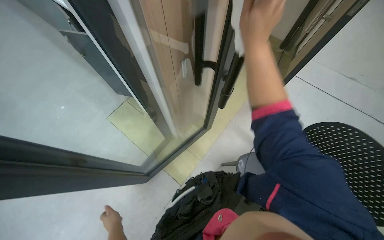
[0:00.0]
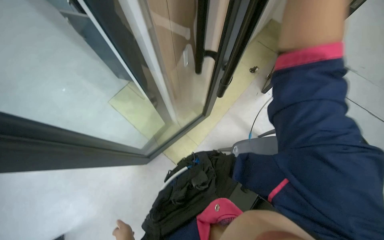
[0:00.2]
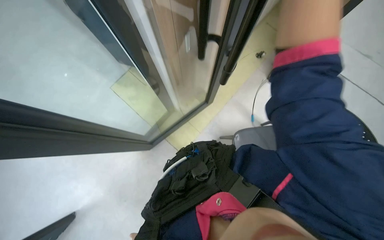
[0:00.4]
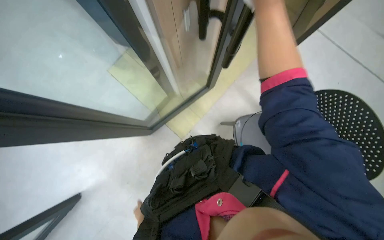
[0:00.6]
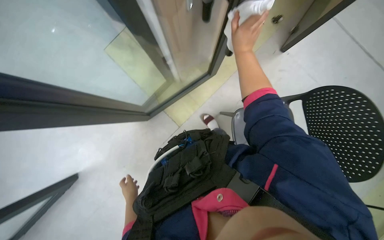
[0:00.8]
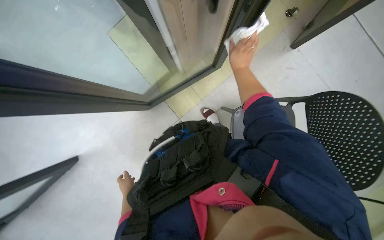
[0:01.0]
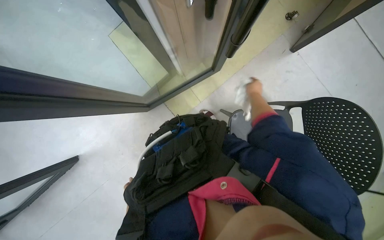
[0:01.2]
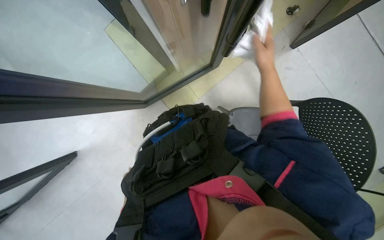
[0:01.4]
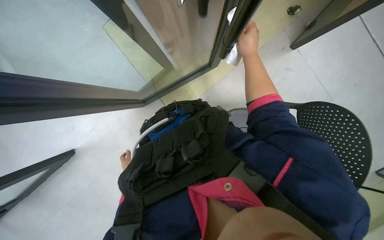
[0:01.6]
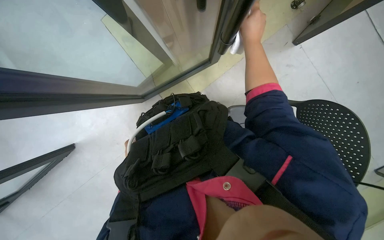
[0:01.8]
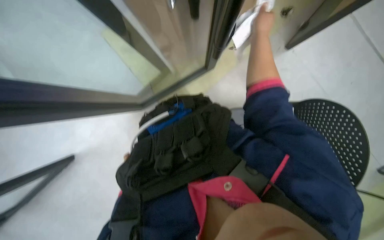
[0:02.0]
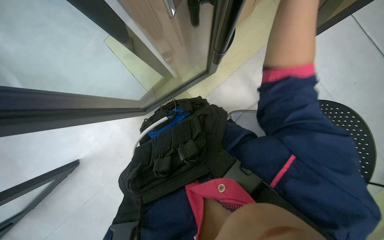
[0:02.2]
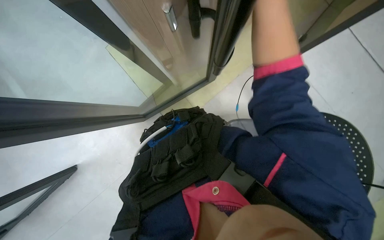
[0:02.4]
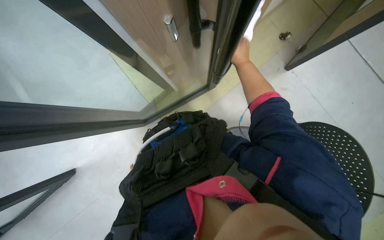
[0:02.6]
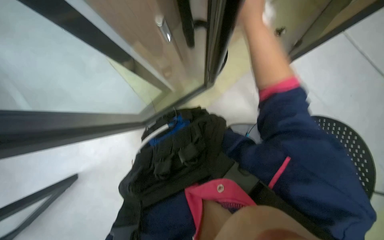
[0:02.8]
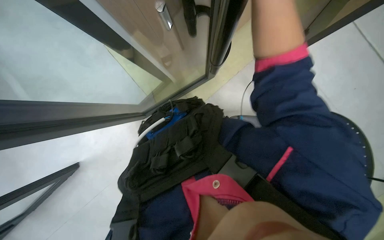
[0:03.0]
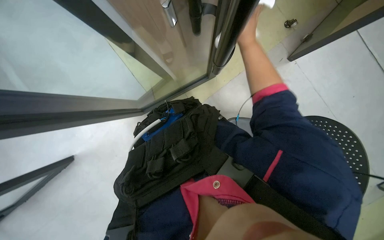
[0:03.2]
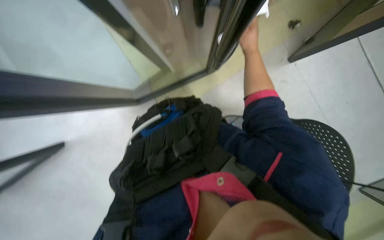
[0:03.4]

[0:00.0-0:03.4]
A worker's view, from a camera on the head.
Job: wiping surfaces.
The whole recording: Wiping glass partition. The worker sprays and wipes the glass partition with a cloth.
0:00.0 to 0:01.6: The camera pitches downward, by some 30 degrees. The right hand heads farther from the camera, covering roughly 20 cm.

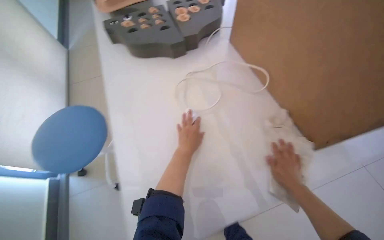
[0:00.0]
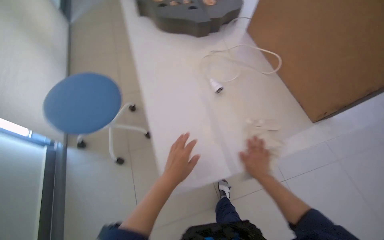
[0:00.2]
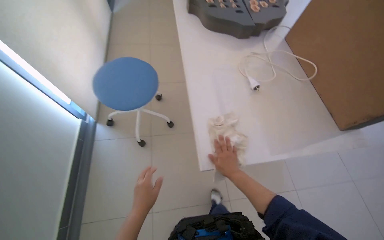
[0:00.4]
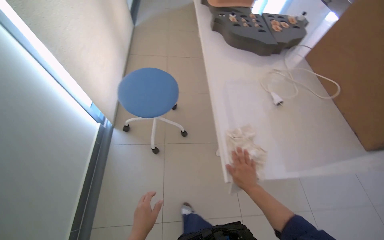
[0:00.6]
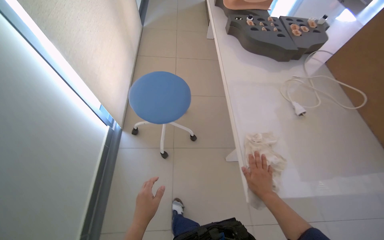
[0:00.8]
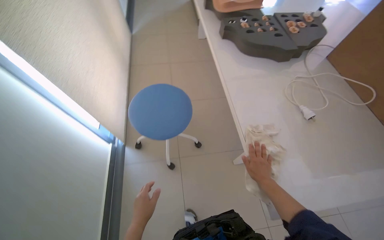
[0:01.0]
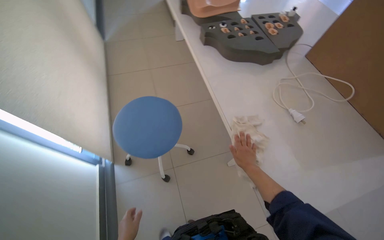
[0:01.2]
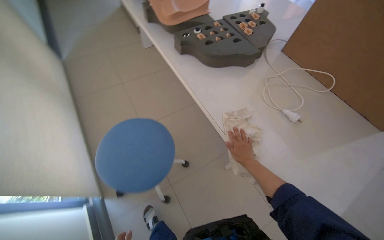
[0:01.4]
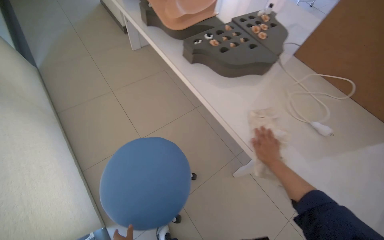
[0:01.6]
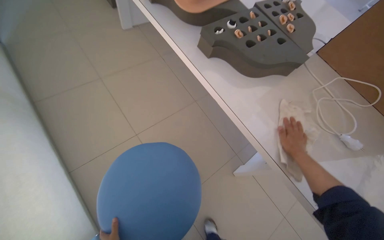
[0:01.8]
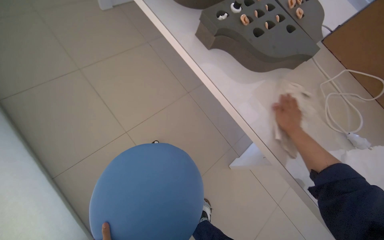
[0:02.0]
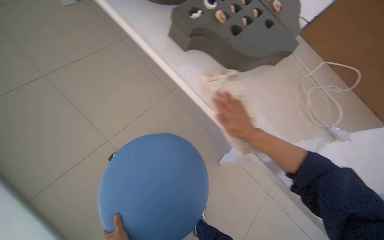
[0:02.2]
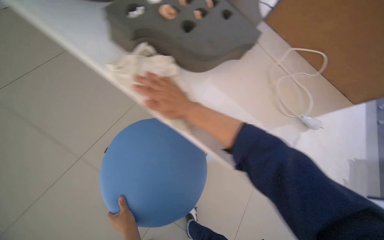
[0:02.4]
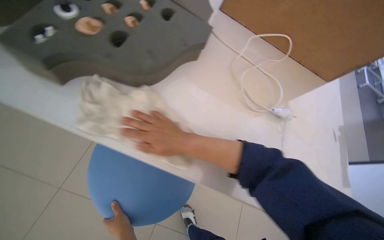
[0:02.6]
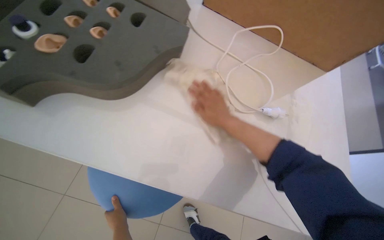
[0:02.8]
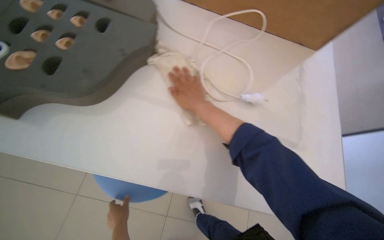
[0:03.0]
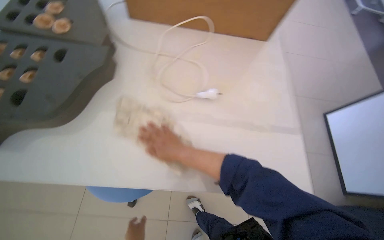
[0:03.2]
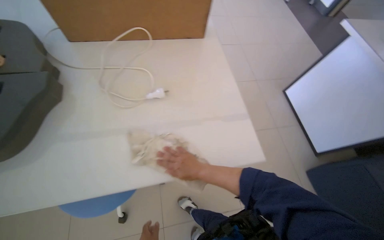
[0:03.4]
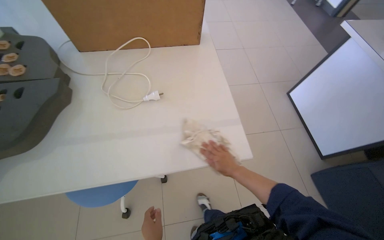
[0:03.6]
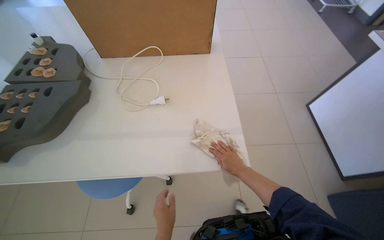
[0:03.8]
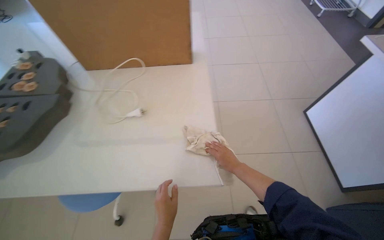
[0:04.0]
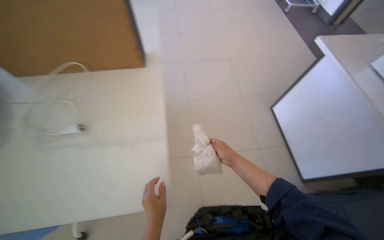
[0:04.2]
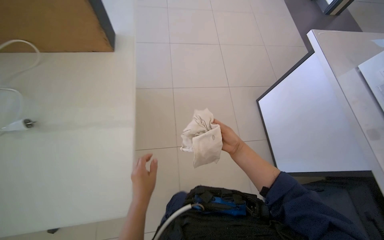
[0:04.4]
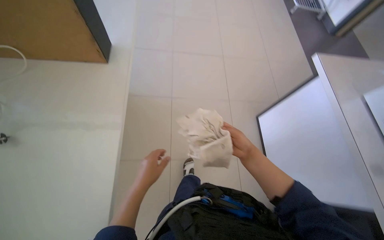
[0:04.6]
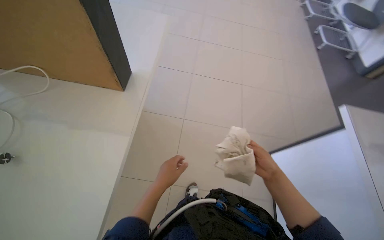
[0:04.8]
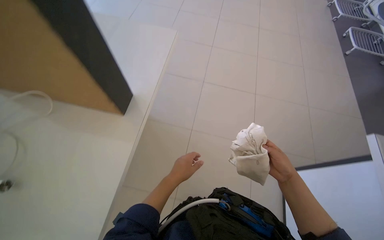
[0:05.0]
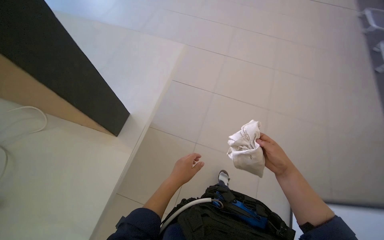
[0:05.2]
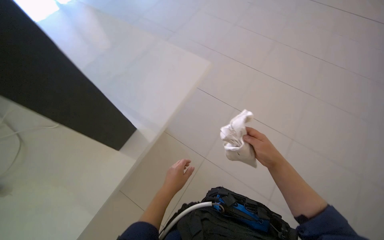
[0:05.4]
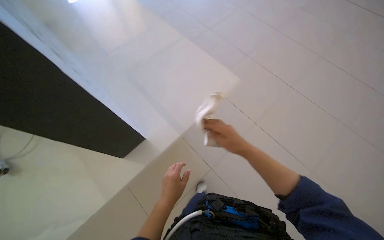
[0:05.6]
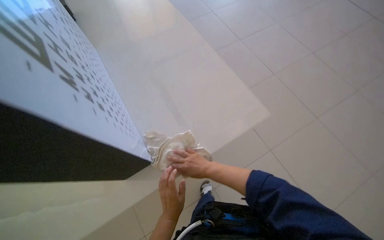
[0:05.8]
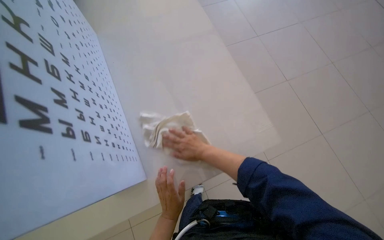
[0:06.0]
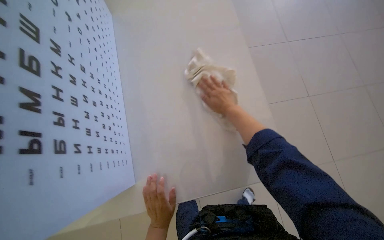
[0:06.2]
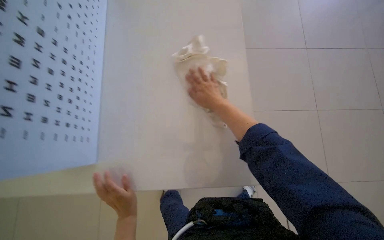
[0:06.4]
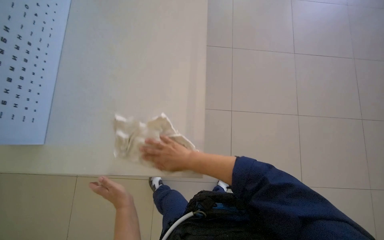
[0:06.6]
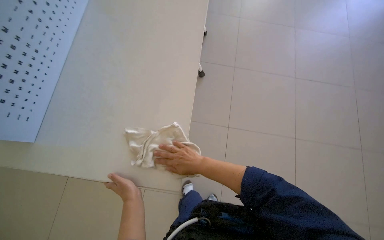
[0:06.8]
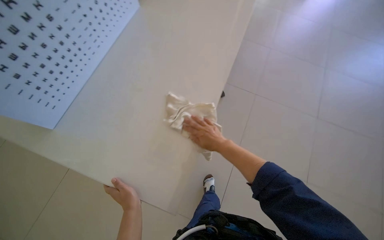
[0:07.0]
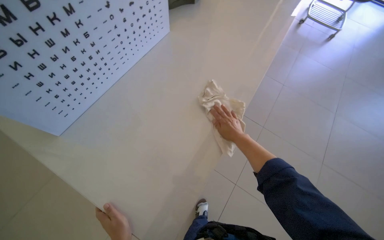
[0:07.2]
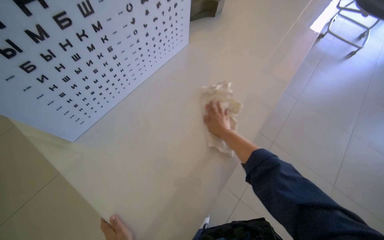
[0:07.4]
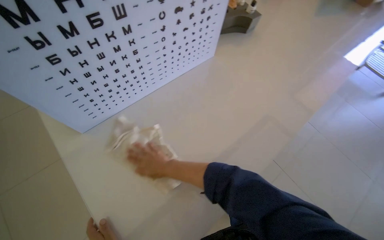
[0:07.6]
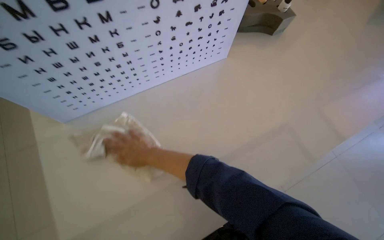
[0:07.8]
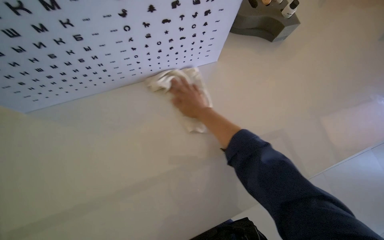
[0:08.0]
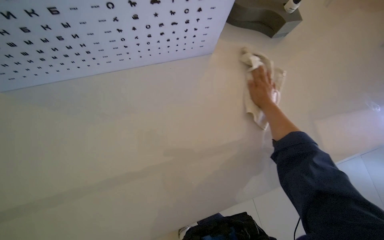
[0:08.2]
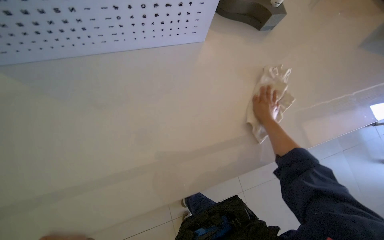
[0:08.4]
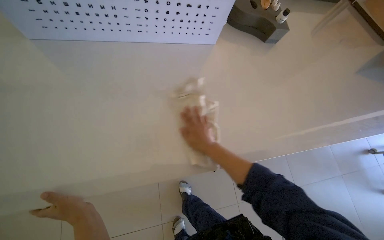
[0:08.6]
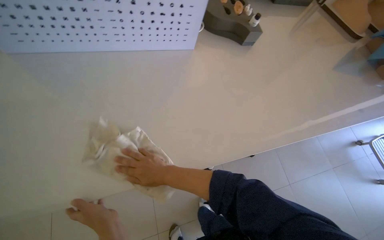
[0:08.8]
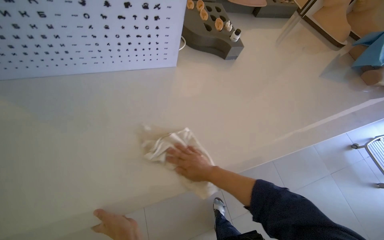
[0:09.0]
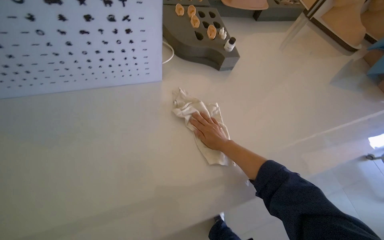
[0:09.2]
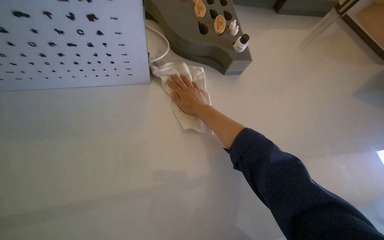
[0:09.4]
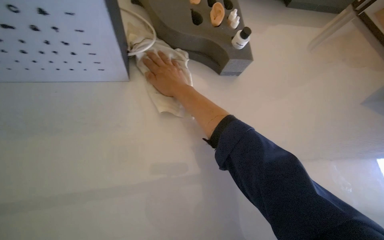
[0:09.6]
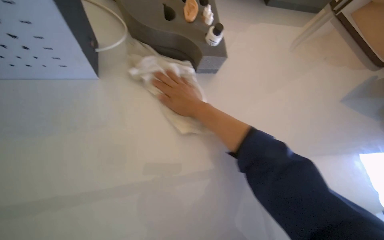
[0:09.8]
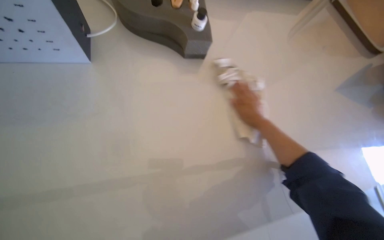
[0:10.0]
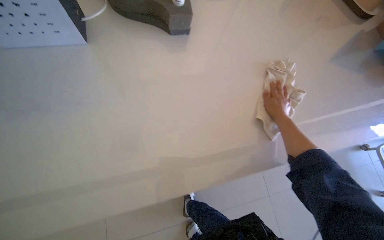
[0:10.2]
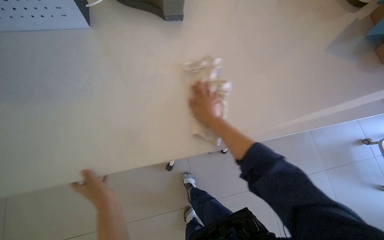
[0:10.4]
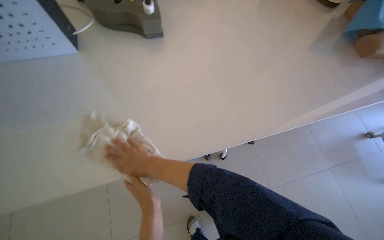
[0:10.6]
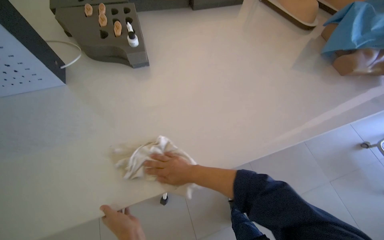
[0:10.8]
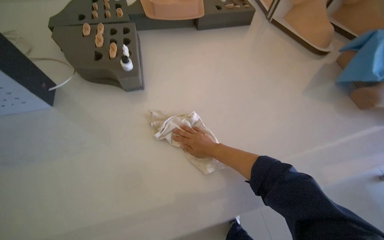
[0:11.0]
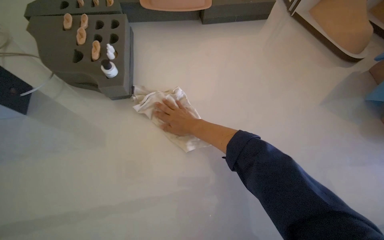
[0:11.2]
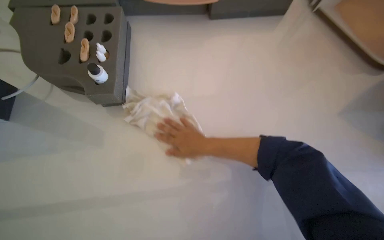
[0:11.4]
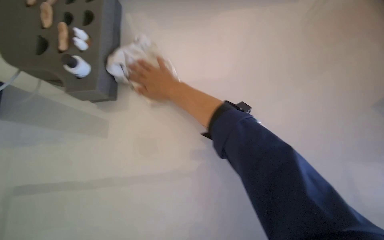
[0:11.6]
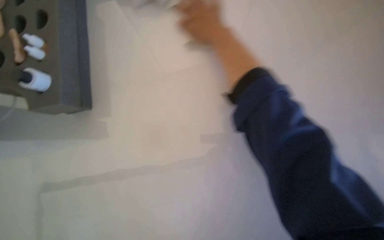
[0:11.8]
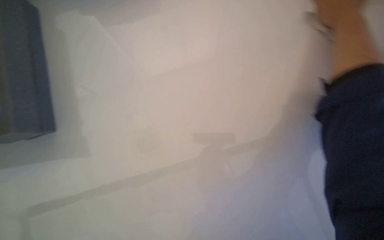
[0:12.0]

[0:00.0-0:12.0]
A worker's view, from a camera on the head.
Job: wiping surfaces.
The whole recording: Wiping white desk surface. The worker wipes the white desk surface with a cloth.
0:00.0 to 0:01.6: The head travels approximately 60 cm. The view swings roughly 15 degrees to the right.
0:01.6 to 0:03.0: The head turns to the right by about 35 degrees. The view tilts about 25 degrees downward.
0:03.0 to 0:04.4: The camera is carried to the right, approximately 60 cm.
0:04.4 to 0:06.0: The camera travels approximately 40 cm. The view swings about 20 degrees to the left. The camera pitches upward, by roughly 20 degrees.
0:06.0 to 0:07.6: The head turns to the left by some 20 degrees.
0:07.6 to 0:09.0: The scene turns about 30 degrees clockwise in the picture.
0:09.0 to 0:10.4: The camera is carried to the right, roughly 50 cm.
0:10.4 to 0:12.0: The wearer moves about 40 cm. The camera is aimed about 15 degrees further to the left.

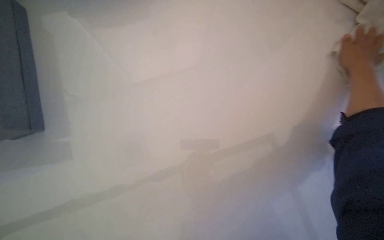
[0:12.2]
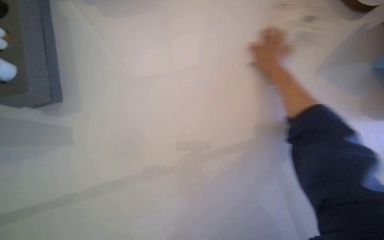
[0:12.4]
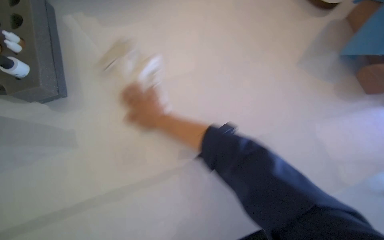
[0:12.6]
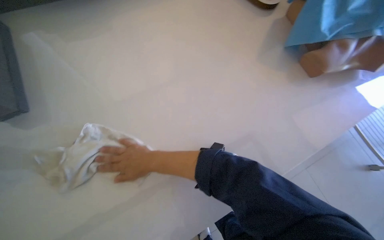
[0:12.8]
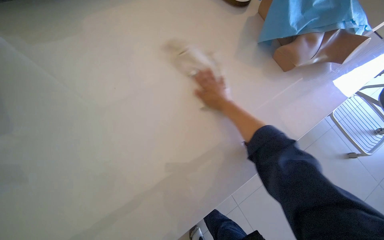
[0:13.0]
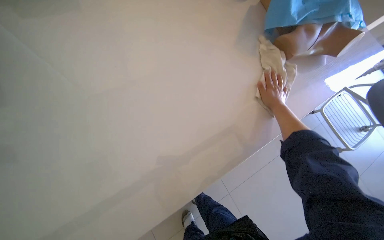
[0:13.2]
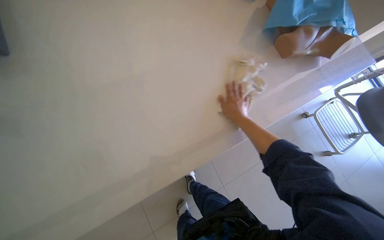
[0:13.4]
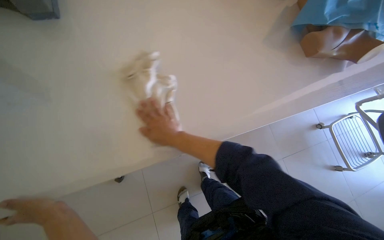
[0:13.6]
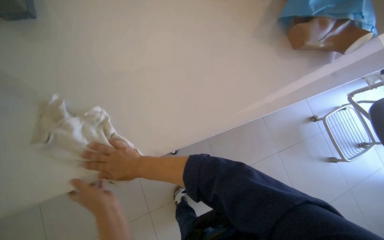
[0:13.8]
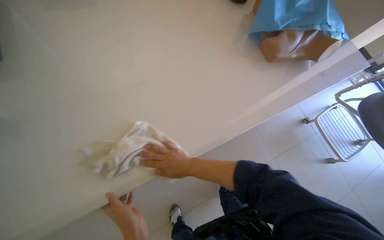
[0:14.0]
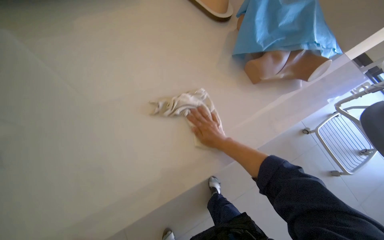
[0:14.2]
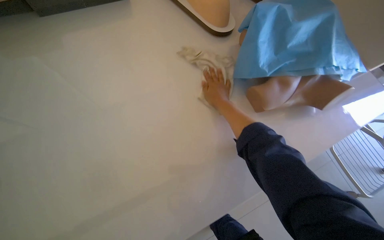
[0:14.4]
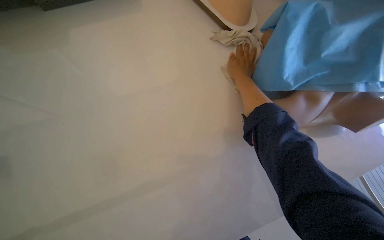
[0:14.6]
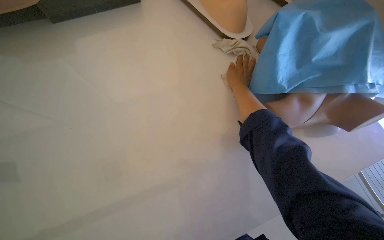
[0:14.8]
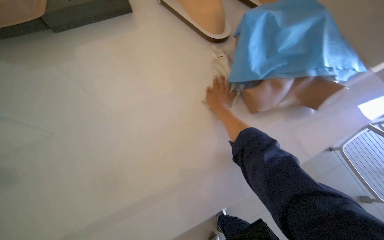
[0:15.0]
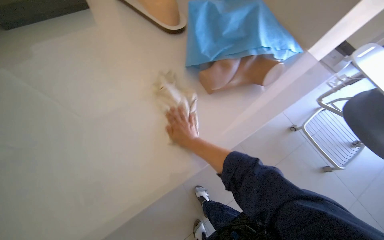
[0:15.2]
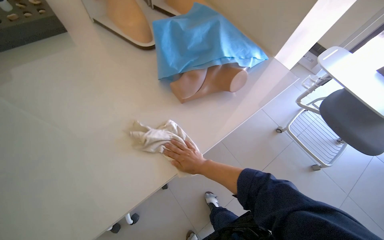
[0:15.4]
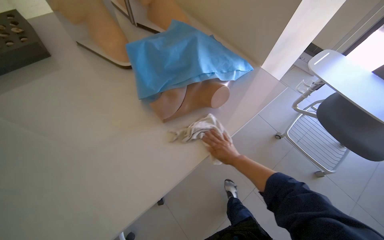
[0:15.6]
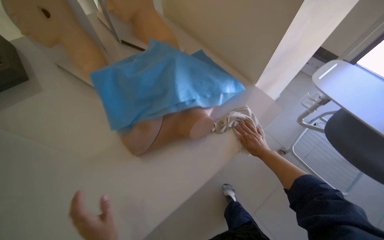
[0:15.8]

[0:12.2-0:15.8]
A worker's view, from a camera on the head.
Job: wiping surfaces.
The whole recording: Wiping white desk surface. The worker wipes the white desk surface with a cloth.
0:14.0 to 0:15.8: The camera travels to the right, approximately 60 cm. The view tilts roughly 15 degrees upward.
